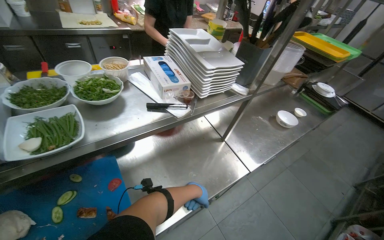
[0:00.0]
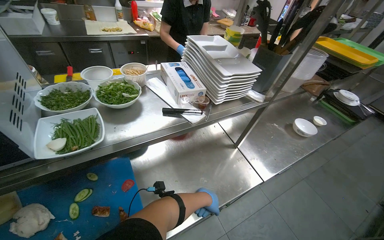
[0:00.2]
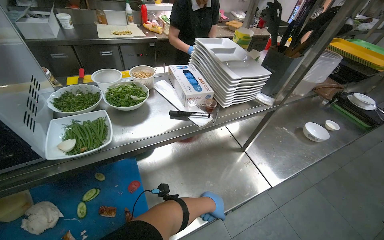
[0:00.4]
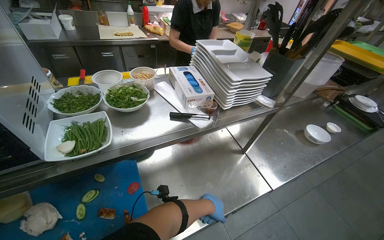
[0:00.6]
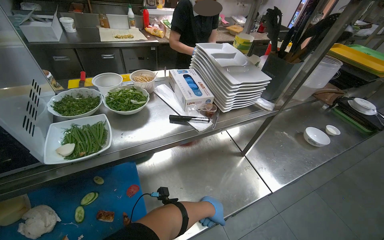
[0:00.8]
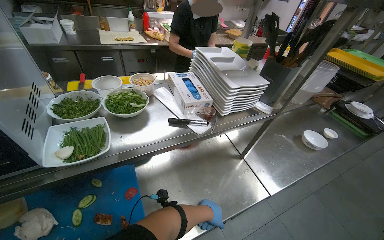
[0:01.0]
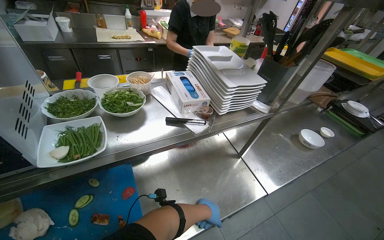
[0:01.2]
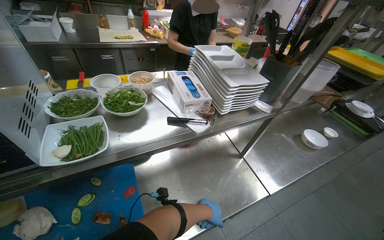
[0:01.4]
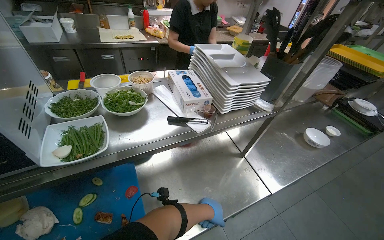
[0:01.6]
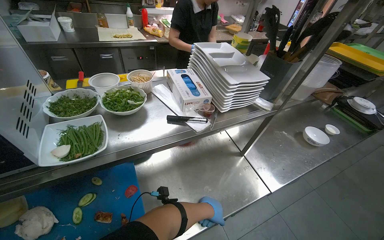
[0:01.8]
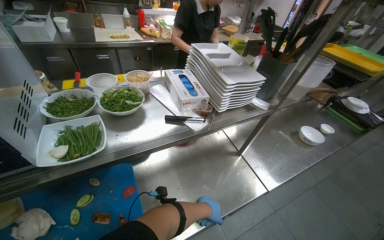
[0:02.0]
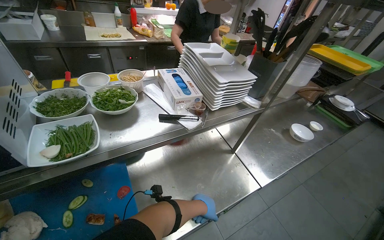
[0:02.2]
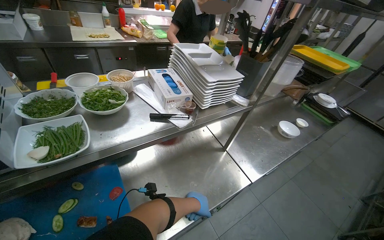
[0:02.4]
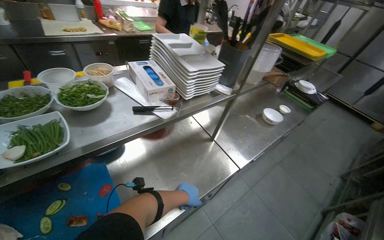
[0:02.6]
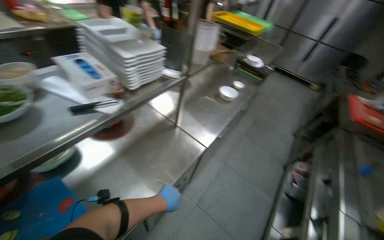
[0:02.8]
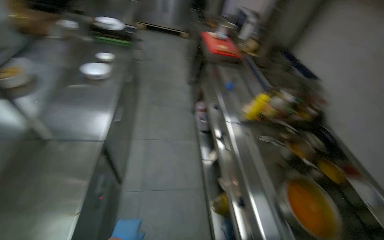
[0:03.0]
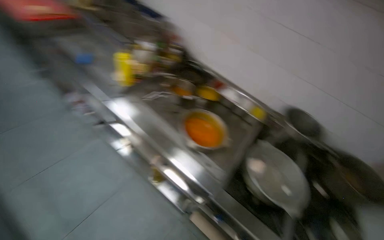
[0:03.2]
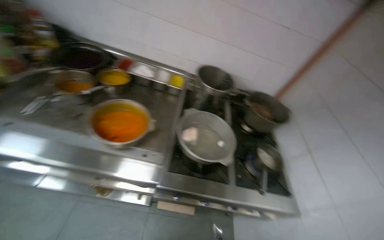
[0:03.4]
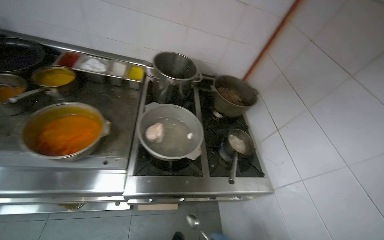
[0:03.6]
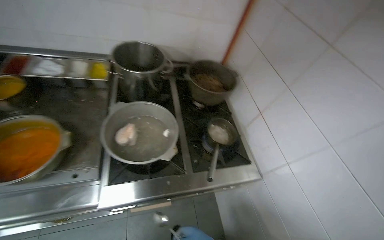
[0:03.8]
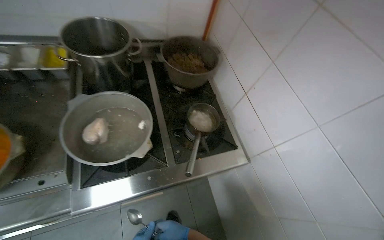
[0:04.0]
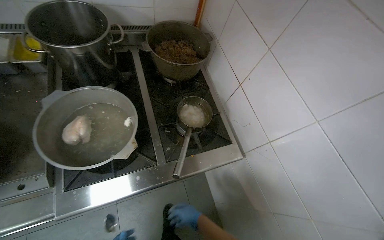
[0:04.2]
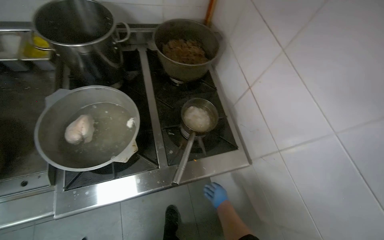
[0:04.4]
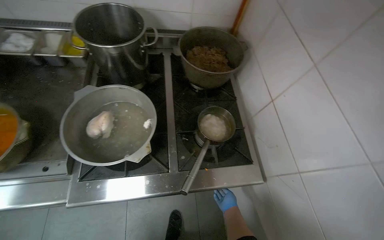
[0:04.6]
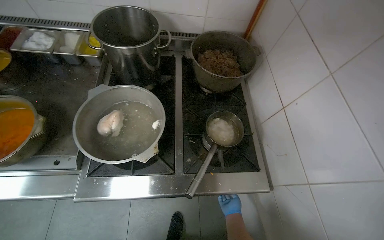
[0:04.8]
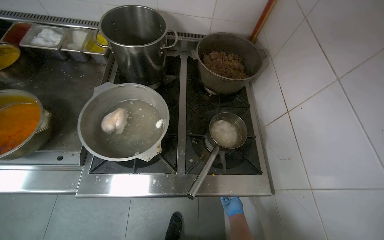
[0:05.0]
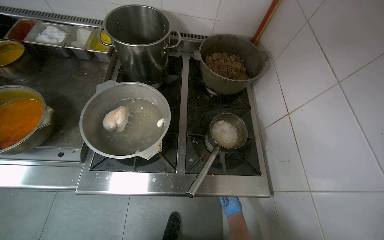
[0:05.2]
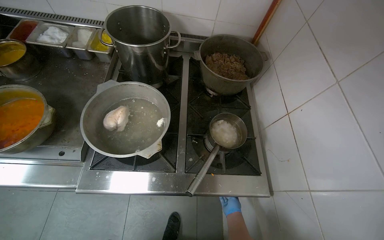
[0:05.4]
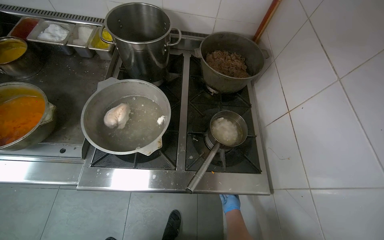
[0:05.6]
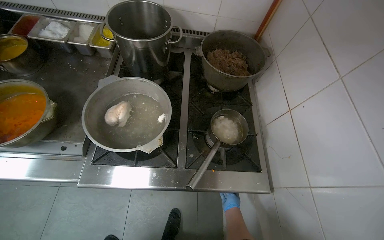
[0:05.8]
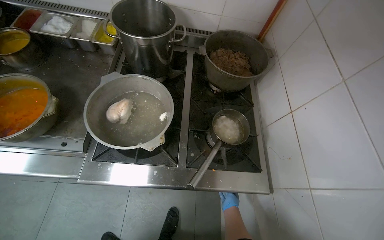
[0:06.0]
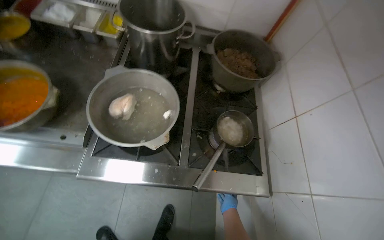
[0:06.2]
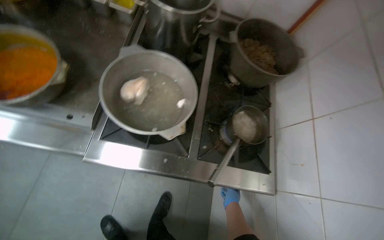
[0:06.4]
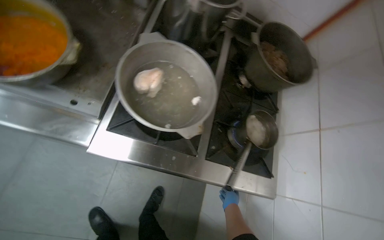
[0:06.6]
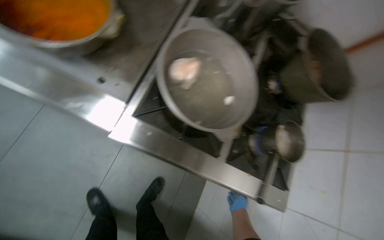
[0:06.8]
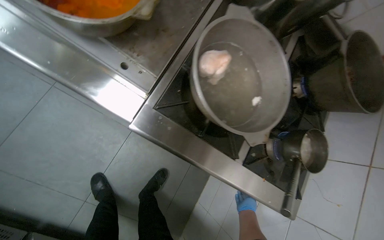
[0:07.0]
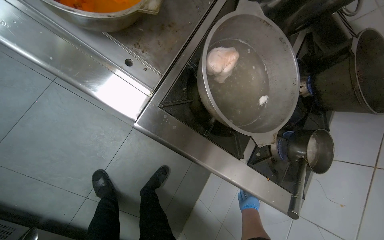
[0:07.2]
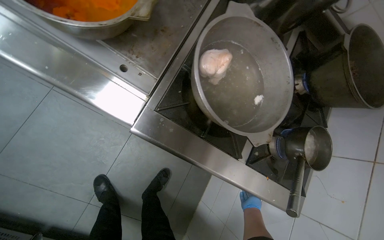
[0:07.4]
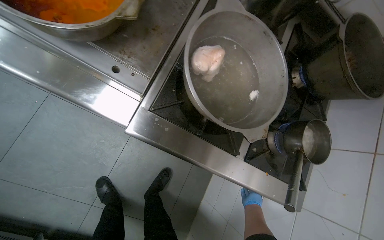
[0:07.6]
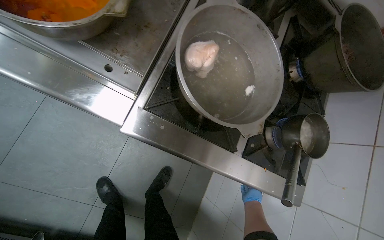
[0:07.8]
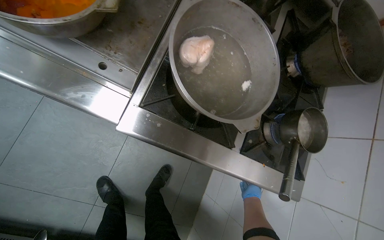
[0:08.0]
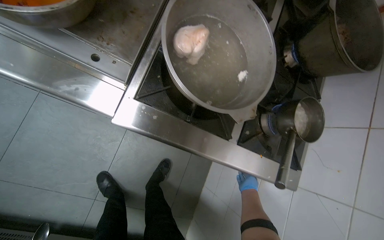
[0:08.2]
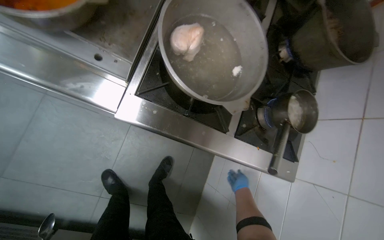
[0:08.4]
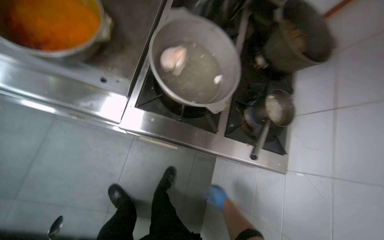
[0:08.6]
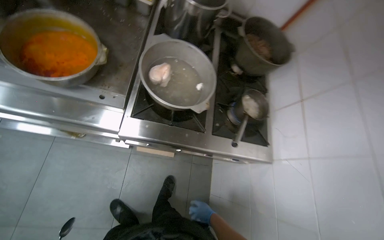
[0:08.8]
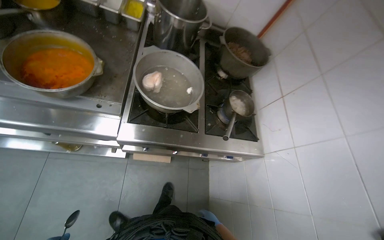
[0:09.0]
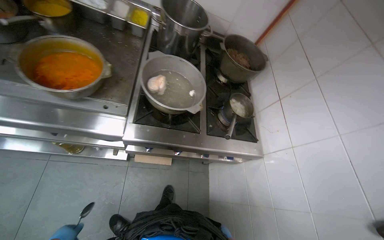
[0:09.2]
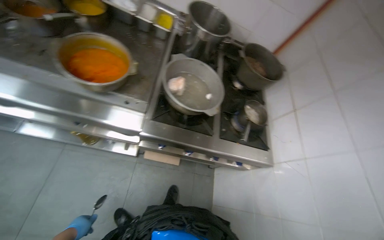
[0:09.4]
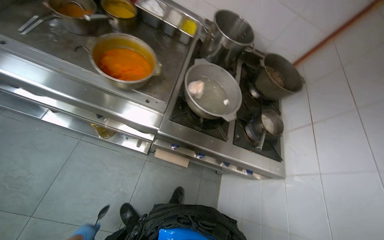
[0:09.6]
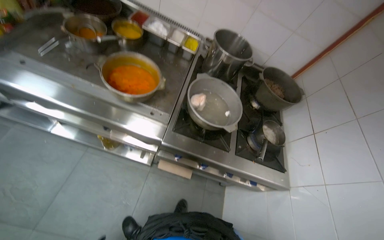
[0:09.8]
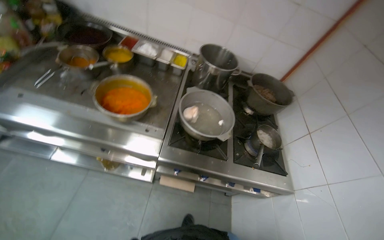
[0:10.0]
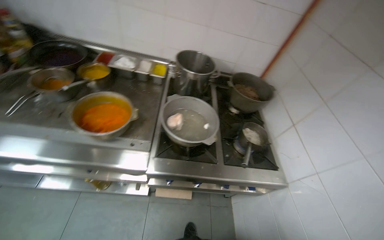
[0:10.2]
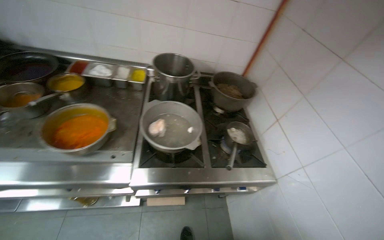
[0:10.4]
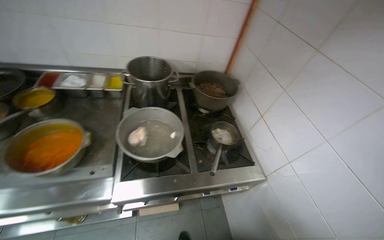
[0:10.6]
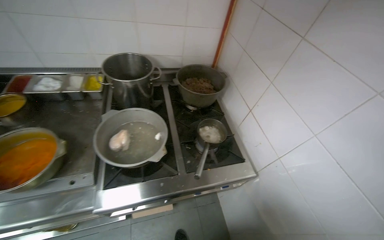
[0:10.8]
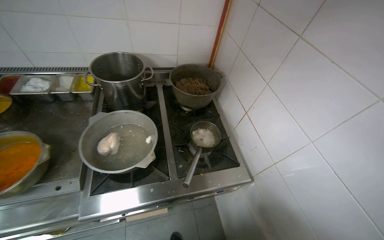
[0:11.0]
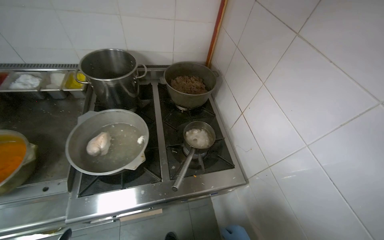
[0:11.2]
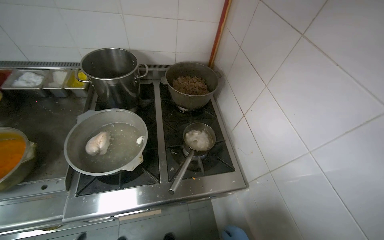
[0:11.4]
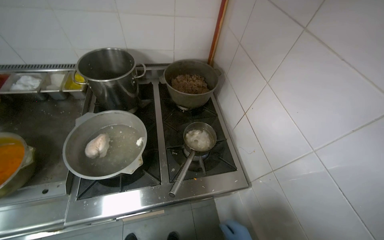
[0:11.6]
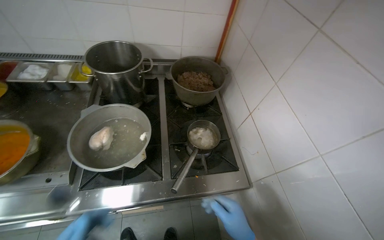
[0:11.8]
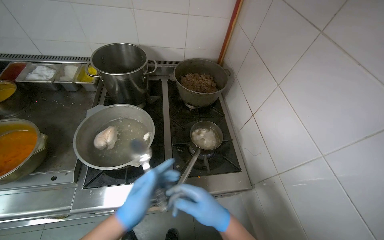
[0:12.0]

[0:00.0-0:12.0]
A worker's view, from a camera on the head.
Job: cooking food.
The whole recording: Stirring contents in pot. The worker stirs the contents in a small pot on the stove.
1.6 to 3.0 s: The head rotates some 70 degrees to the right. The view tilts about 15 degrees downward.
3.0 to 4.4 s: The camera travels some 80 cm. The head turns to the right by about 95 degrees. The view tilts some 40 degrees downward.
6.0 to 7.6 s: The view tips downward by some 15 degrees. The scene turns approximately 25 degrees clockwise in the picture.
7.6 to 9.0 s: The right hand goes roughly 25 cm down the picture and to the left.
9.0 to 10.4 s: The wearer looks roughly 15 degrees further upward.

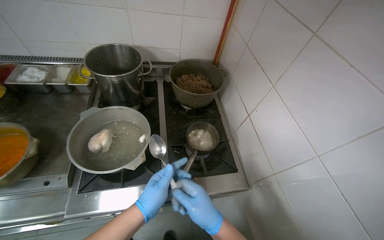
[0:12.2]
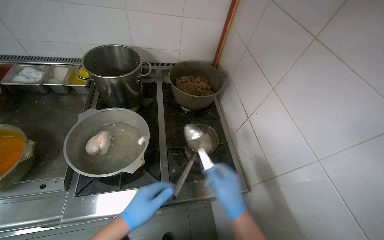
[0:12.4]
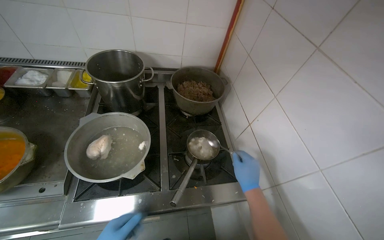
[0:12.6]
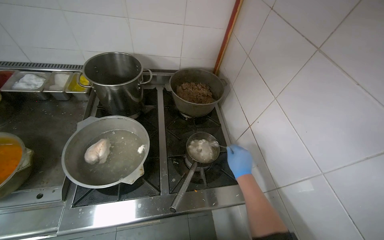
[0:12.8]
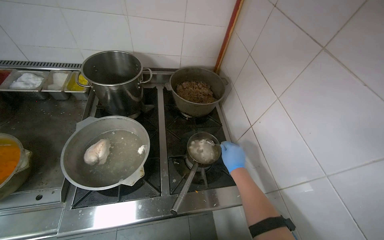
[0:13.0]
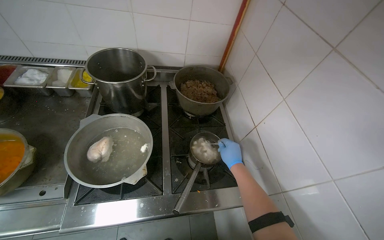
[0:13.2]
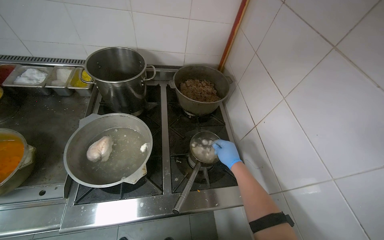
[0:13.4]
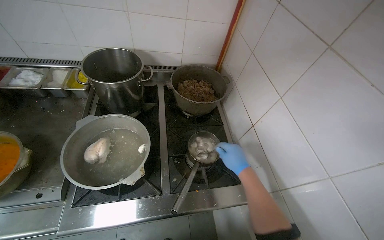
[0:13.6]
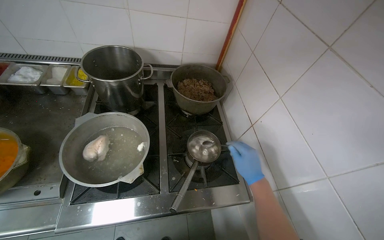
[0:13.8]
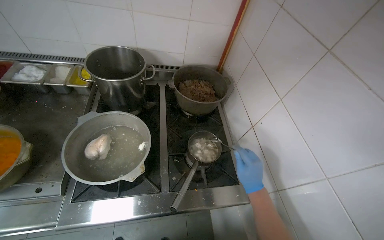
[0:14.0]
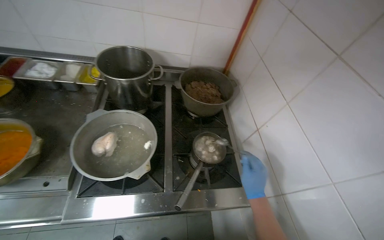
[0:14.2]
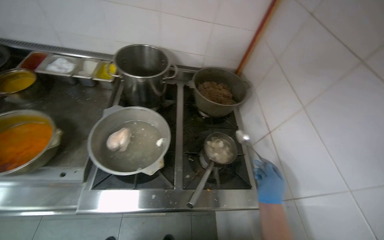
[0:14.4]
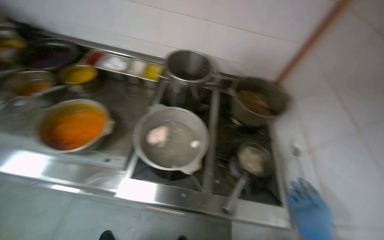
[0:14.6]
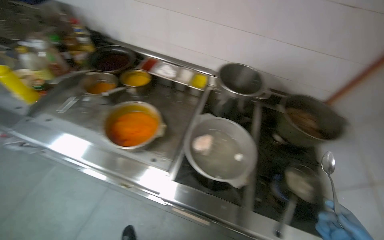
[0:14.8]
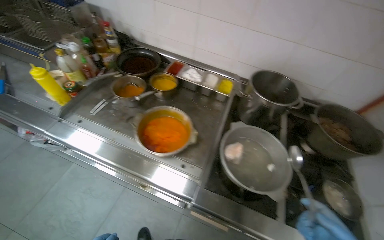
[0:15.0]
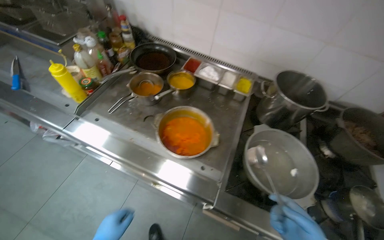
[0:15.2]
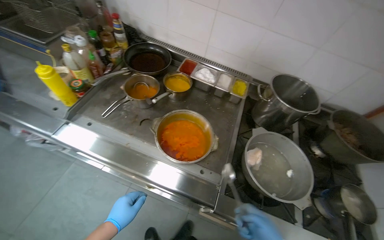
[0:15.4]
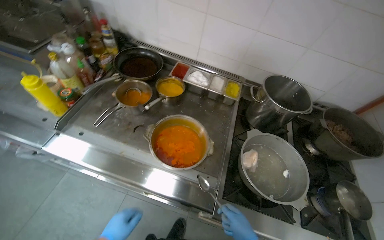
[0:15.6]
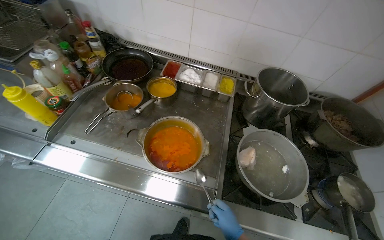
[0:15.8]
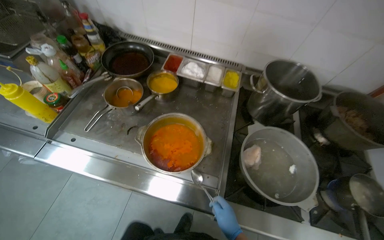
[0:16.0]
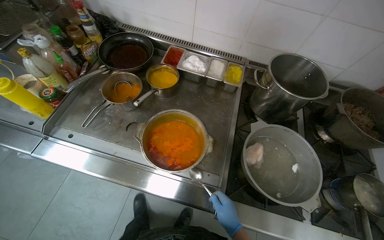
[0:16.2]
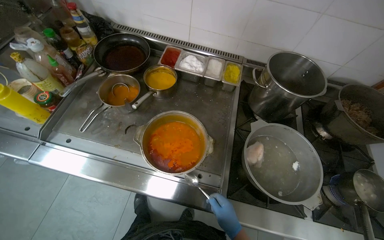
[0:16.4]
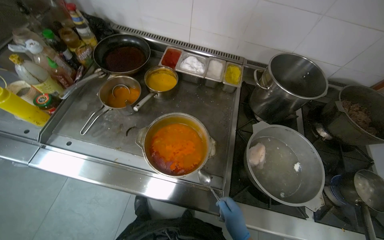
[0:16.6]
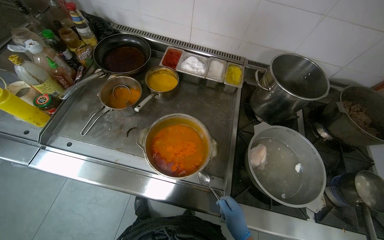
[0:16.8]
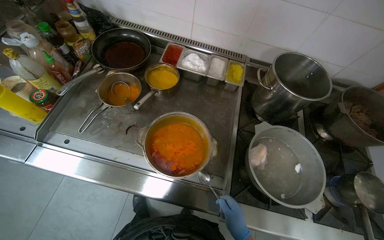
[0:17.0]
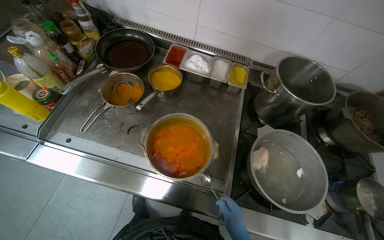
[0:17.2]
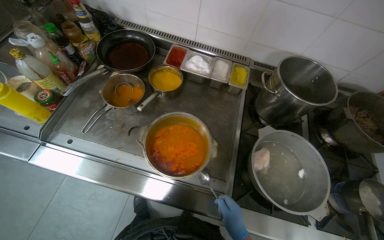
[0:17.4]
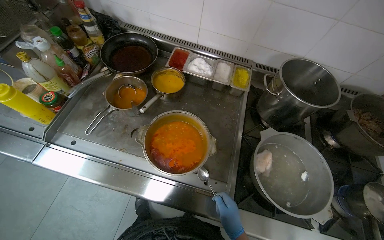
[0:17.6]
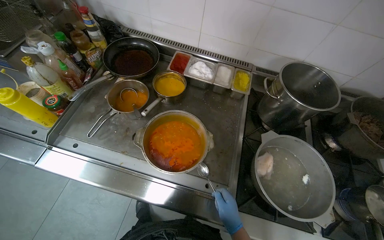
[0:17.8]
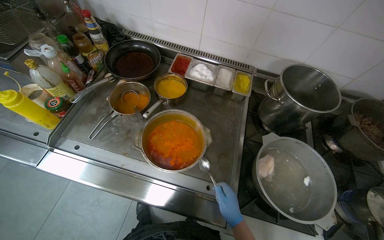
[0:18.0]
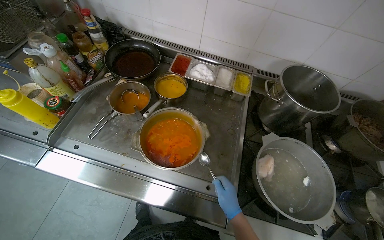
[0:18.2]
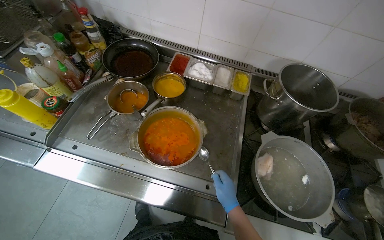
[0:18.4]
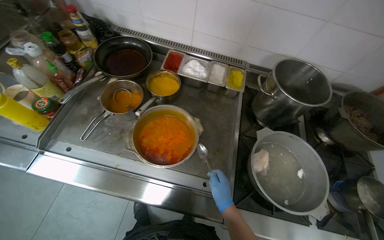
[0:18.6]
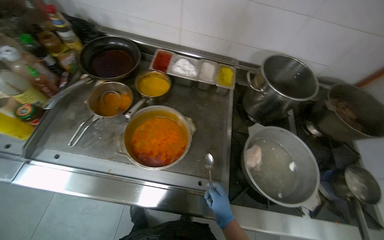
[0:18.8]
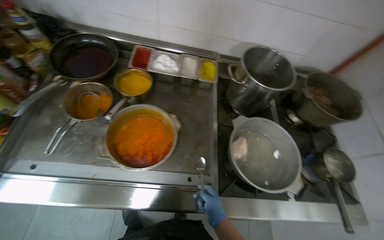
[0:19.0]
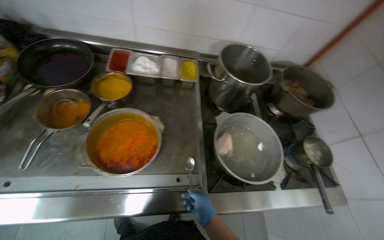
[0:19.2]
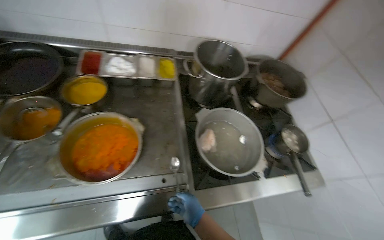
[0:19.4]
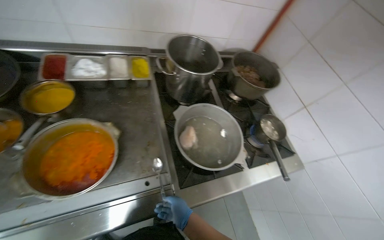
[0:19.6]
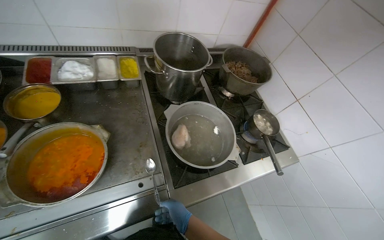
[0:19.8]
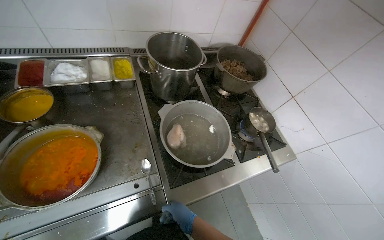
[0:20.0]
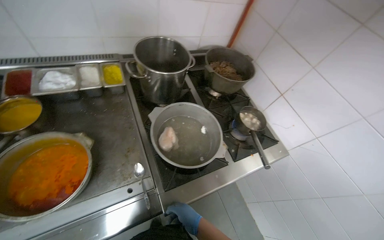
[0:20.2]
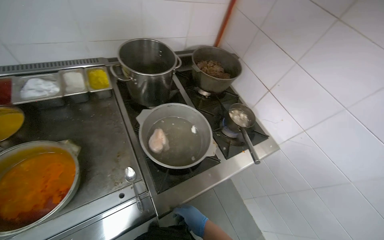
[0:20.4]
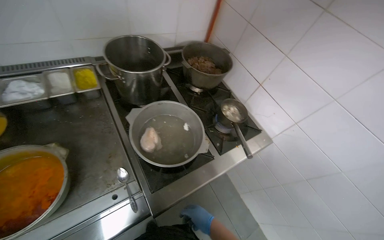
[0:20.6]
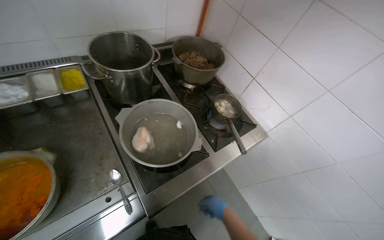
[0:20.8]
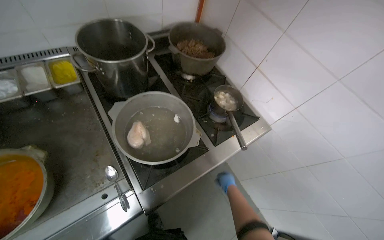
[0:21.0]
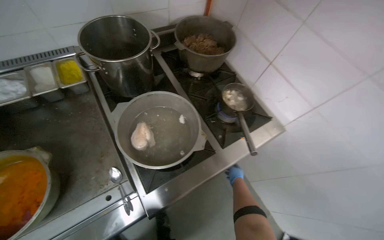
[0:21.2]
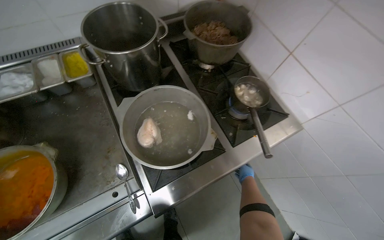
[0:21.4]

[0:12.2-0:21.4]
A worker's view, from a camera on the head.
Job: cooking food.
The whole recording: Stirring contents in pot. The worker stirs the contents in a small pot on the stove.
12.2 to 13.8 s: The right hand shifts roughly 20 cm farther from the camera, up the picture and to the right.
13.8 to 15.2 s: The camera travels to the left, approximately 60 cm. The wearer looks roughly 30 degrees further to the left.
18.4 to 19.8 s: The wearer's head swings some 35 degrees to the right. The right hand shifts some 15 cm down the picture.
19.8 to 21.4 s: The right hand shifts some 40 cm to the right and farther from the camera.
